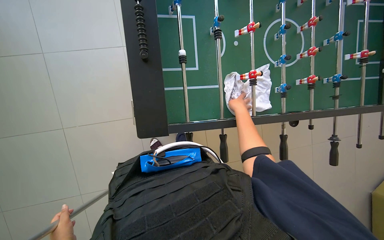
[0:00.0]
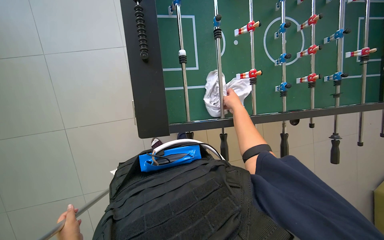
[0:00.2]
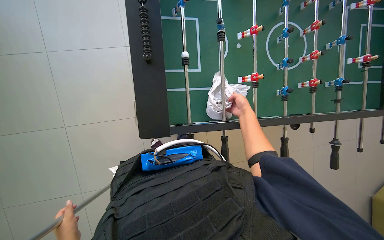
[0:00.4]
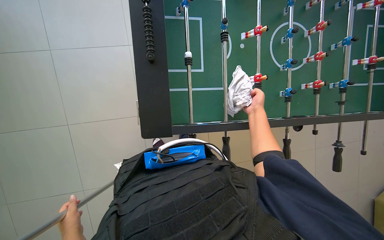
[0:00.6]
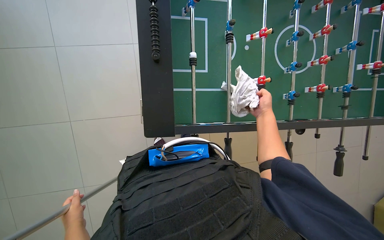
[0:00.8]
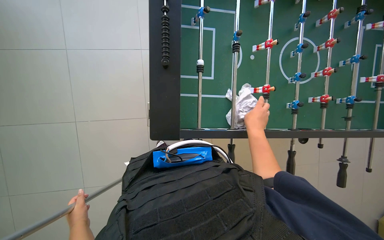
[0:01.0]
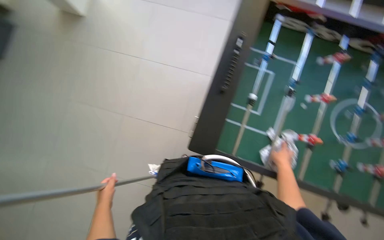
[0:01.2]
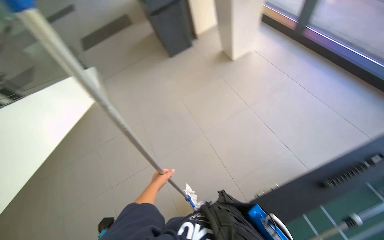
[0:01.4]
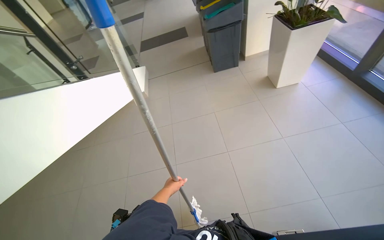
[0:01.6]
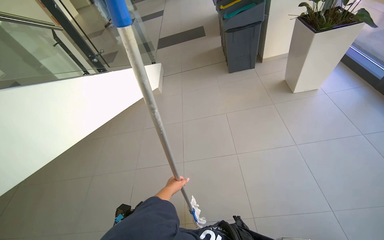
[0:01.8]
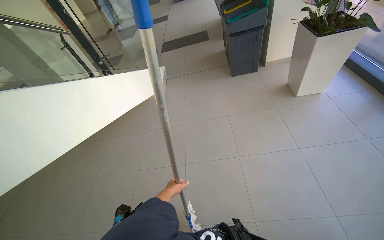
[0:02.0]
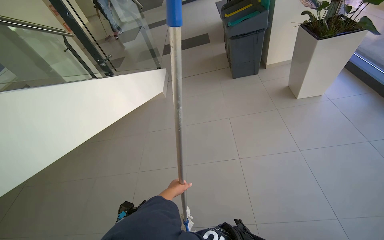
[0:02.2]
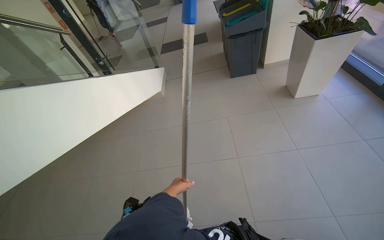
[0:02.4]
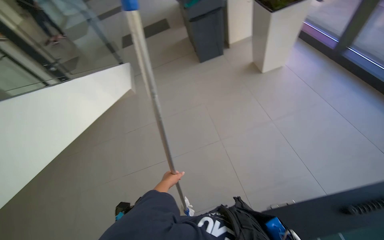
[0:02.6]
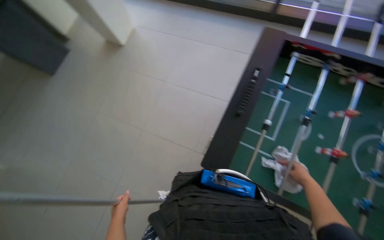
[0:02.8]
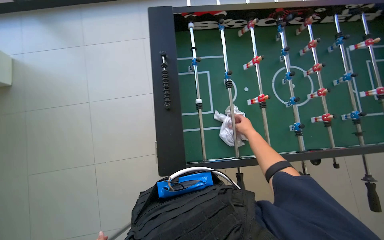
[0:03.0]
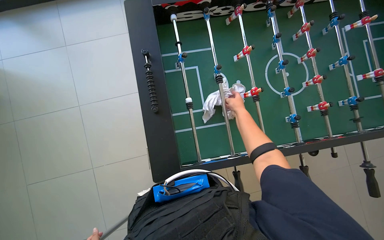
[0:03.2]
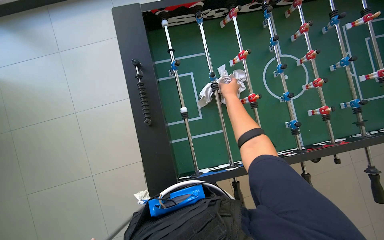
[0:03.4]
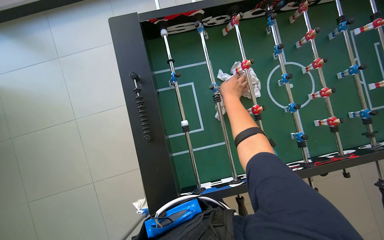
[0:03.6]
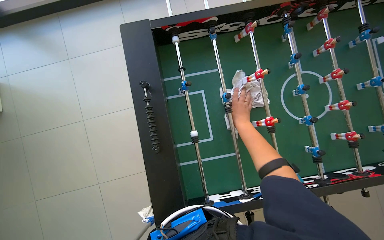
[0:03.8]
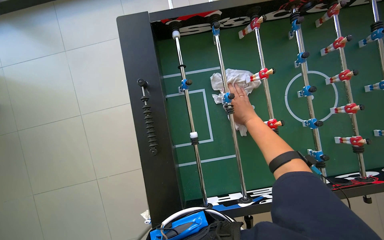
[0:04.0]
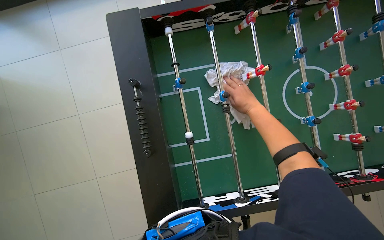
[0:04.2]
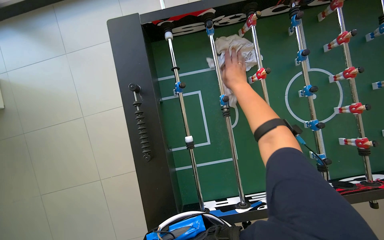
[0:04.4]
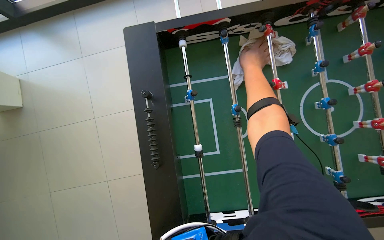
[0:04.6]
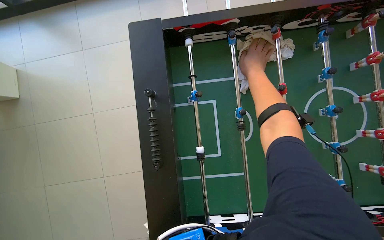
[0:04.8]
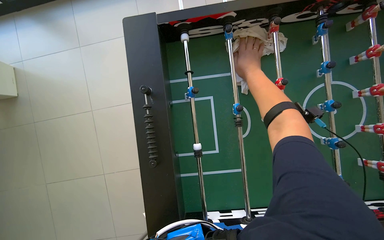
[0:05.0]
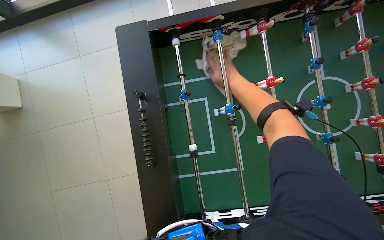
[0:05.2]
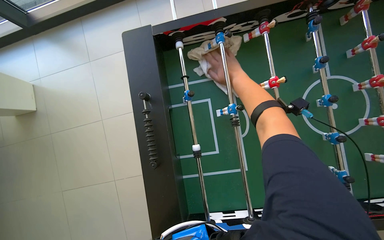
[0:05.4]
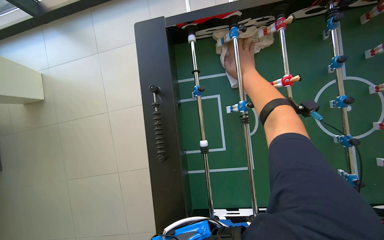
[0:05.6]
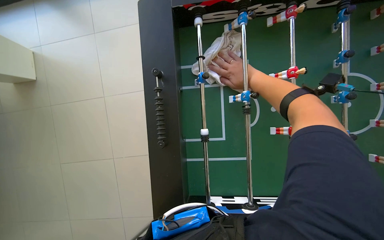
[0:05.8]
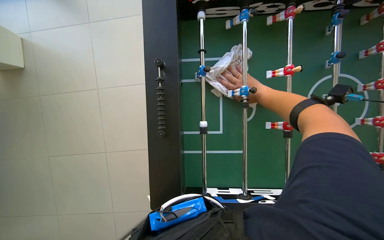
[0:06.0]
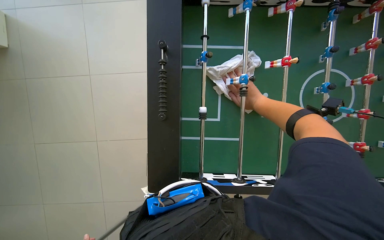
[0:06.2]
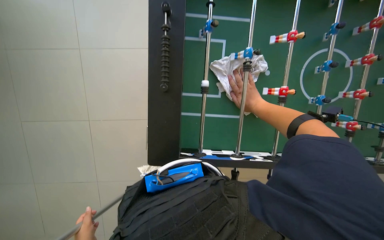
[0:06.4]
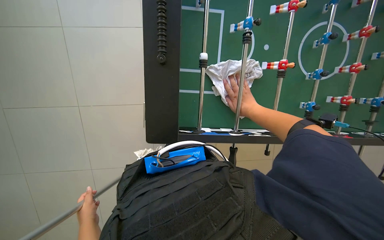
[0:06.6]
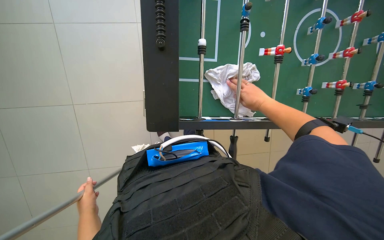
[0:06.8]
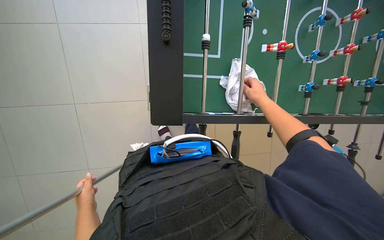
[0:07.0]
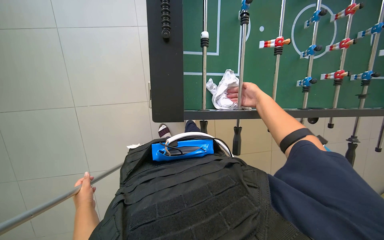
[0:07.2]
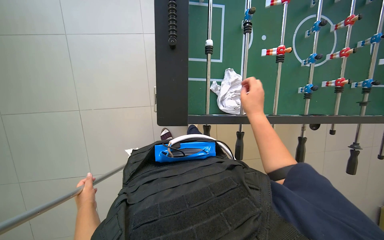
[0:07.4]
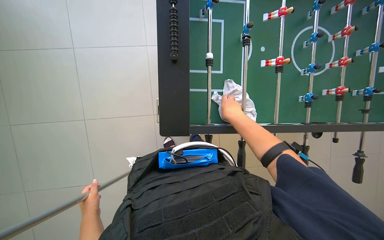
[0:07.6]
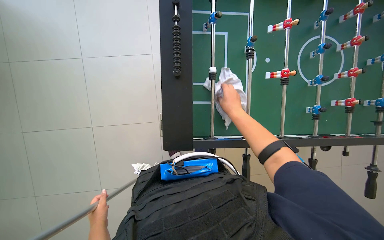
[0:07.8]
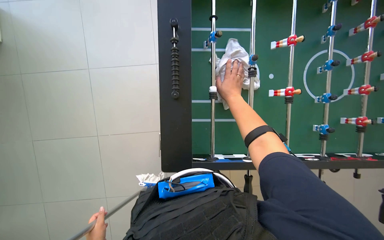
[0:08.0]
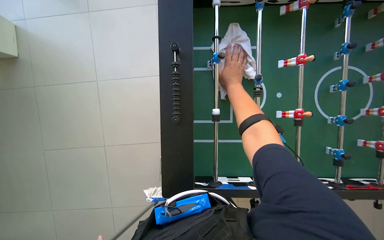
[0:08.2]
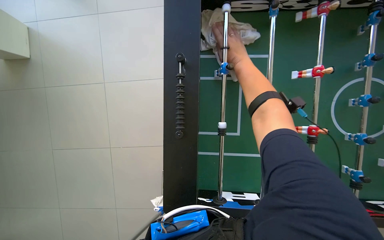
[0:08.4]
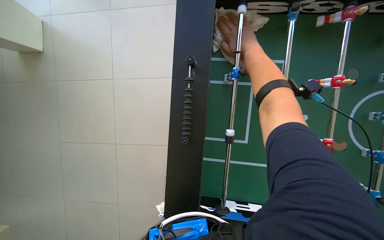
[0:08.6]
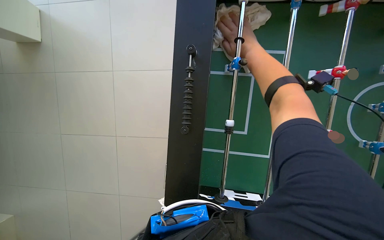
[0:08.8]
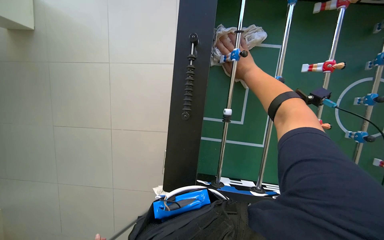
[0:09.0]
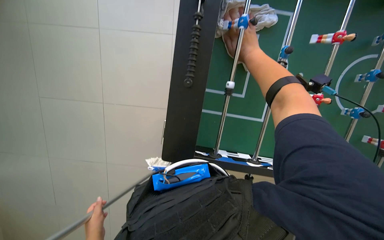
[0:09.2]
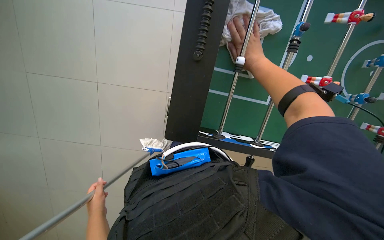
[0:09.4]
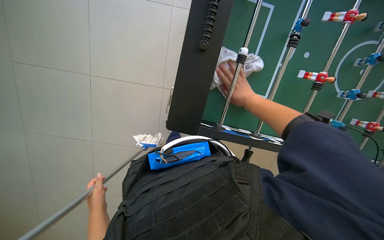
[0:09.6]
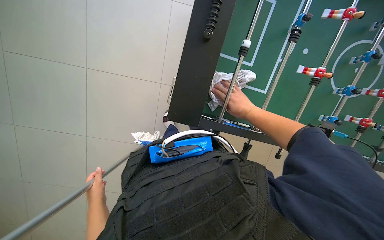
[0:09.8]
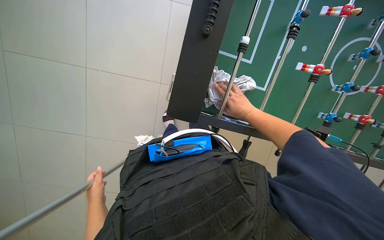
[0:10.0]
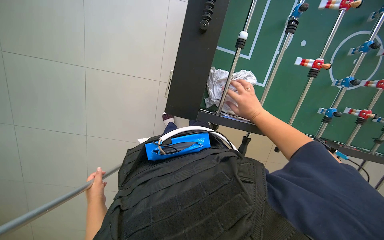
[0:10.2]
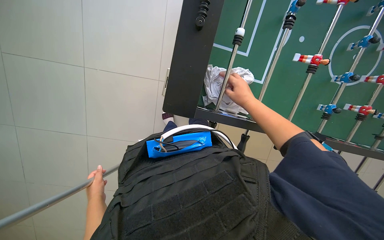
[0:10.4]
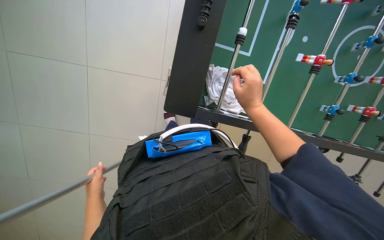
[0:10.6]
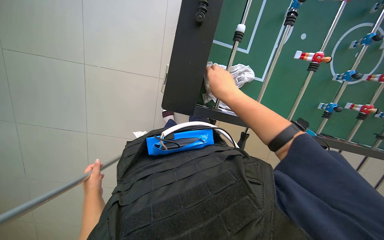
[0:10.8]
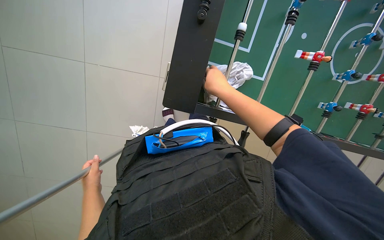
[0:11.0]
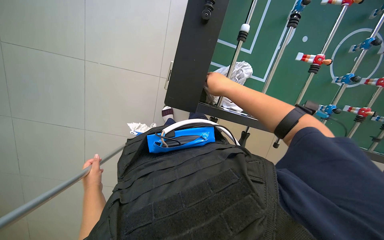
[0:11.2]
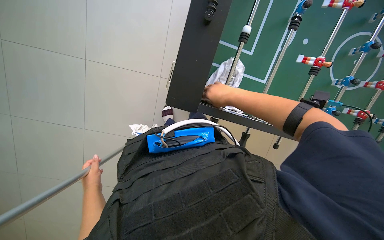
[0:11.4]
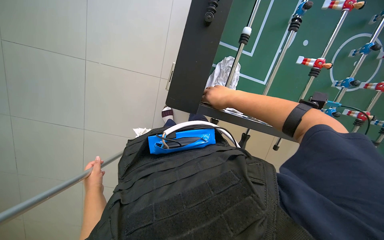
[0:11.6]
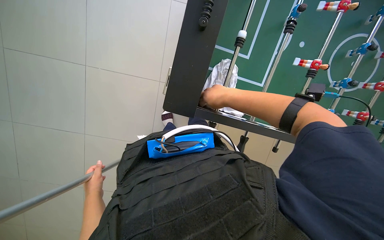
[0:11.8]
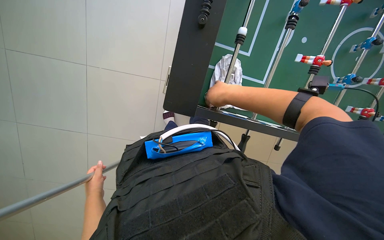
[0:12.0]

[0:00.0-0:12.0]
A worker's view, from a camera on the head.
Job: wiping surfaces.
The whole recording: Cleaning foosball table. The worker wipes down the foosball table with a cloth.
0:00.0 to 0:01.6: The wearer looks approximately 95 degrees further to the left. The view tips upward by about 30 degrees.
0:01.6 to 0:03.0: The head turns to the right by roughly 90 degrees. The view tilts roughly 15 degrees downward.
0:03.0 to 0:04.4: The right hand shifts about 30 cm up the picture.
0:06.0 to 0:07.6: The right hand goes approximately 35 cm down the picture.
0:07.6 to 0:09.0: The right hand heads up the picture, covering roughly 35 cm, and travels farther from the camera and back again, some 15 cm each way.
0:09.0 to 0:10.4: The wearer looks roughly 15 degrees further downward. The right hand goes roughly 30 cm down the picture and farther from the camera.

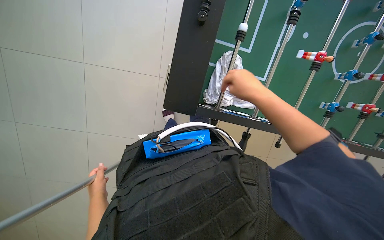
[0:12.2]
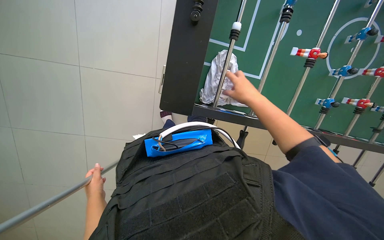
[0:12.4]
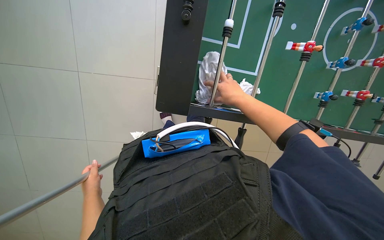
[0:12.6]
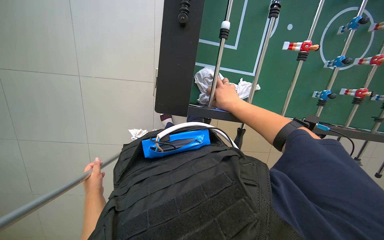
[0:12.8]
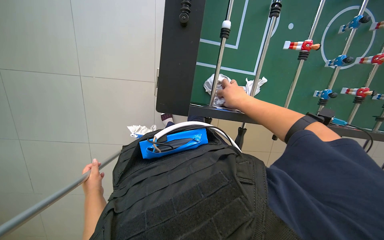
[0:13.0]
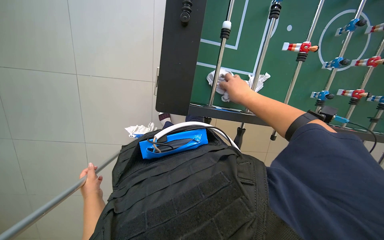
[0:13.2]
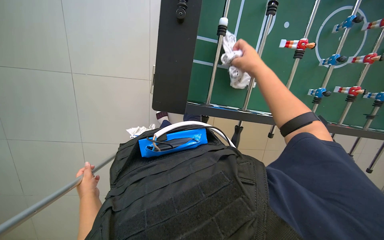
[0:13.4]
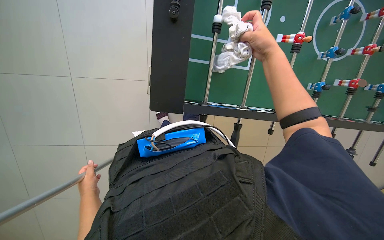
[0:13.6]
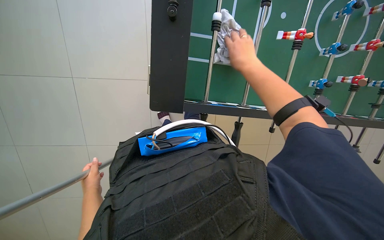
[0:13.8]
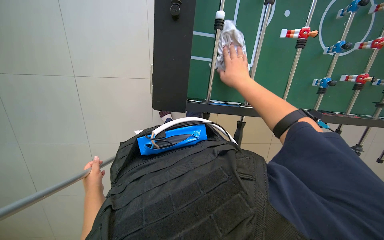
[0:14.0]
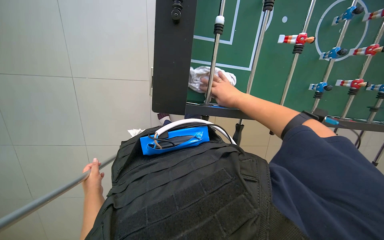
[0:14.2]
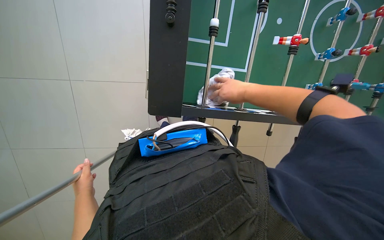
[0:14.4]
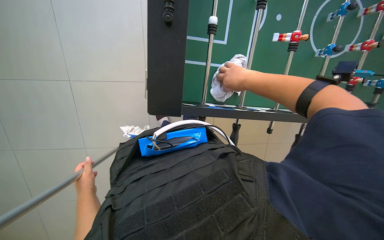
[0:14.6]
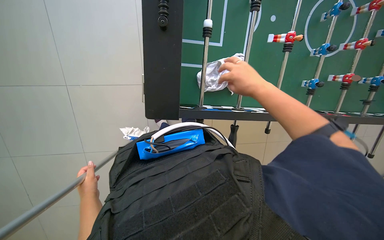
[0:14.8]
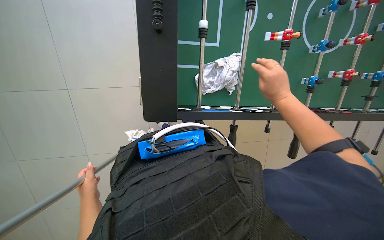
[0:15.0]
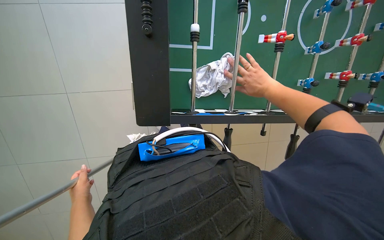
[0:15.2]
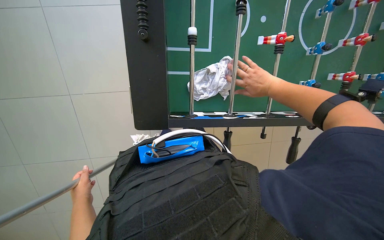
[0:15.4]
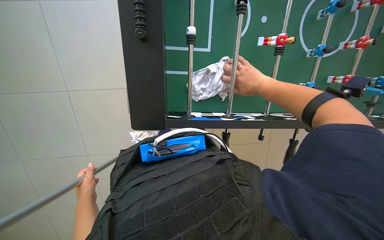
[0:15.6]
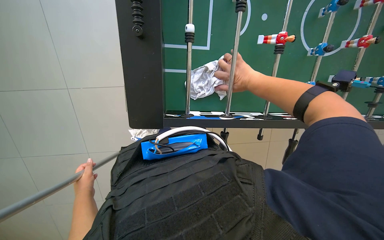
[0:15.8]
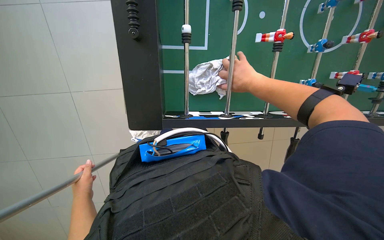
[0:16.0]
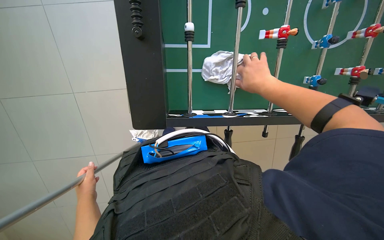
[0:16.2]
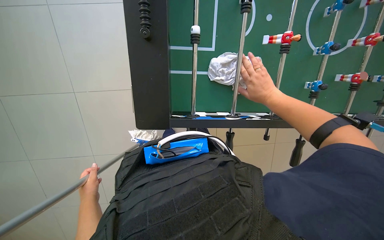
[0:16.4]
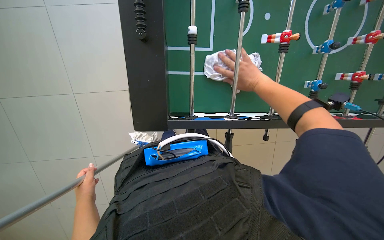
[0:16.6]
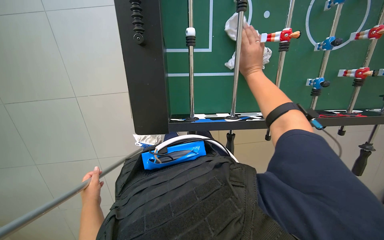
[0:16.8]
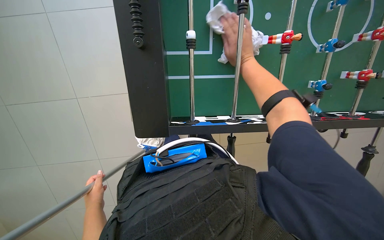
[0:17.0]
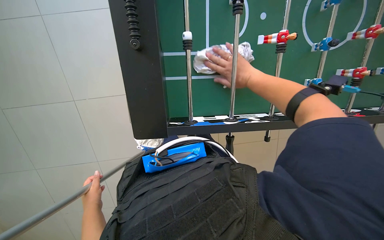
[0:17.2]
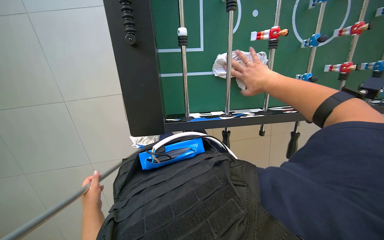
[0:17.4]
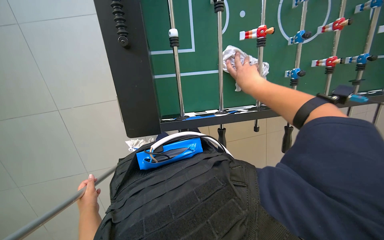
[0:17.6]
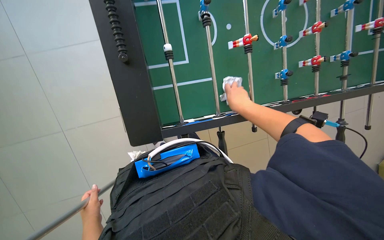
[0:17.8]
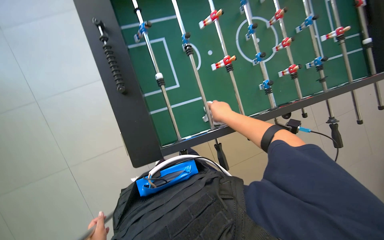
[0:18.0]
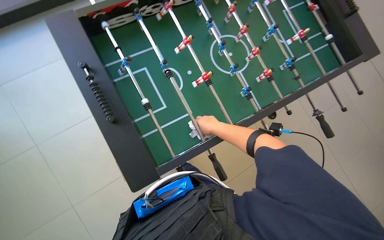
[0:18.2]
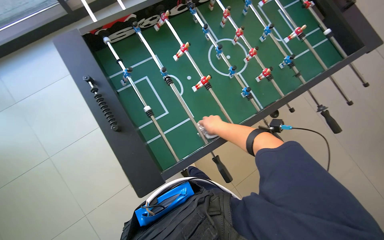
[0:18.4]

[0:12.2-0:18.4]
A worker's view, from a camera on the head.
Job: wiping surfaces.
The whole recording: Cleaning foosball table. The worker wipes down the foosball table with a cloth.
0:12.2 to 0:13.8: The right hand goes nearer and farther, approximately 15 cm each way, reversing 2 times.
0:13.8 to 0:15.4: The right hand travels to the right by approximately 15 cm.
0:15.4 to 0:16.8: The right hand is displaced to the left by about 10 cm.
0:16.8 to 0:18.4: The view tips upward by about 25 degrees. The scene turns roughly 35 degrees counterclockwise in the picture.

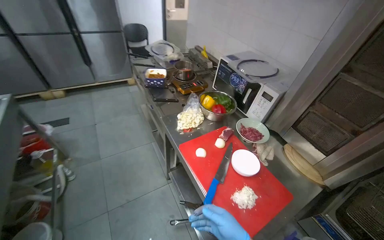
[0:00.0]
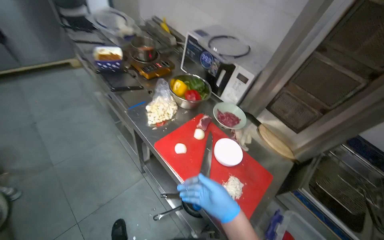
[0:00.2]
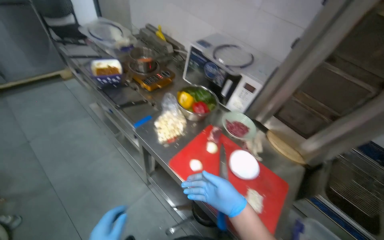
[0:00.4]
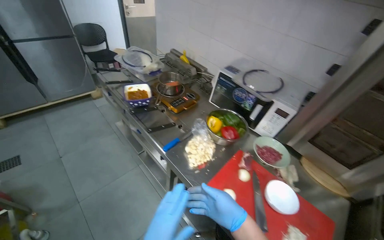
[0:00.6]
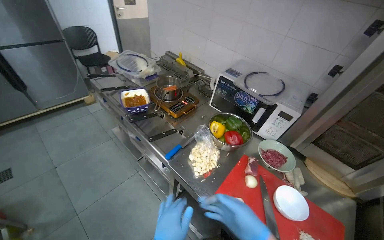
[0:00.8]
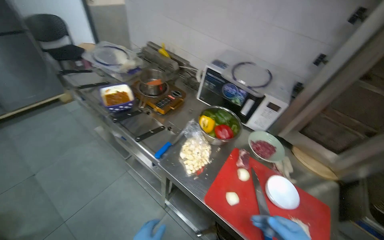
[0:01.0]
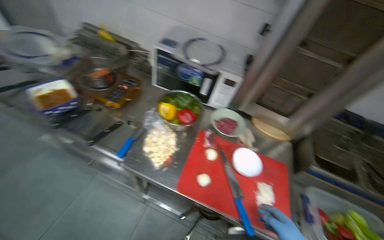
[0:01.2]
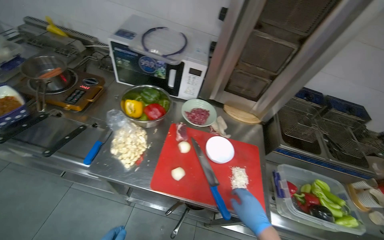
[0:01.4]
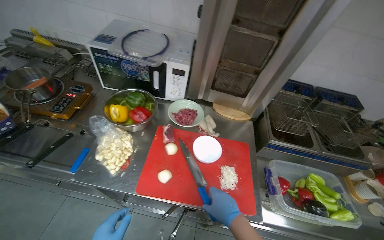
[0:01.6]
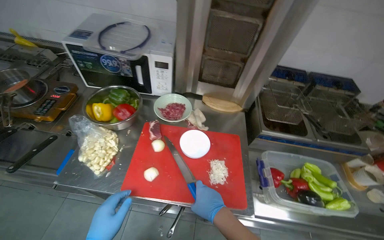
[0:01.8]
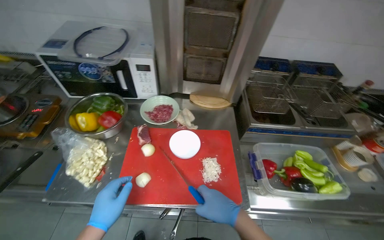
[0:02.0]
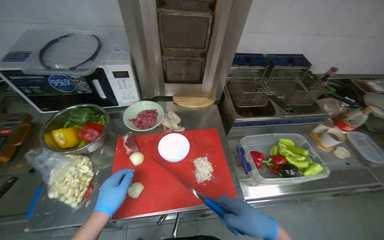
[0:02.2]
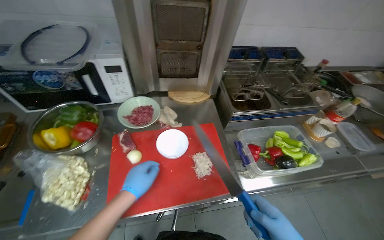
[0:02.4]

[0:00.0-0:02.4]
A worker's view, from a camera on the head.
Job: preparing food.
The whole recording: Chopping garlic on cutting board. The worker chops garlic on a red cutting board.
0:00.0 to 0:01.2: The head travels roughly 40 cm. The head rotates some 40 degrees to the right. The view tilts roughly 15 degrees downward.
0:01.2 to 0:02.4: The wearer's head swings approximately 30 degrees to the right.
